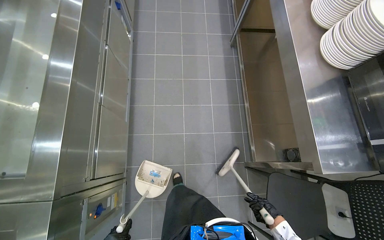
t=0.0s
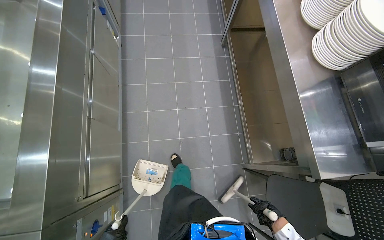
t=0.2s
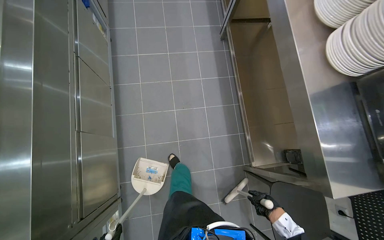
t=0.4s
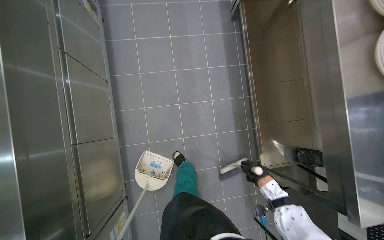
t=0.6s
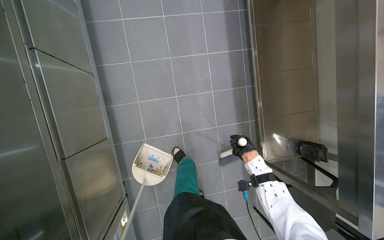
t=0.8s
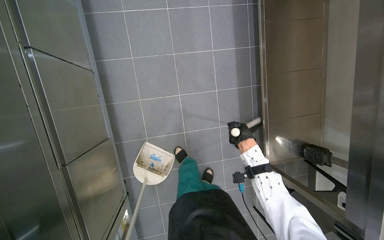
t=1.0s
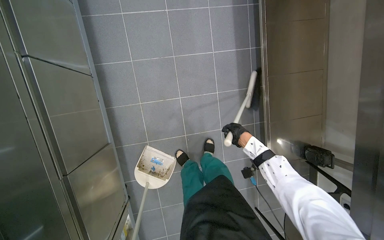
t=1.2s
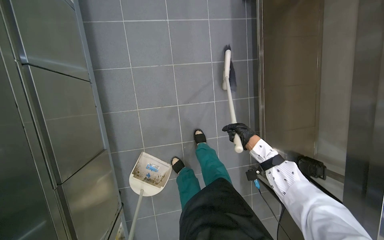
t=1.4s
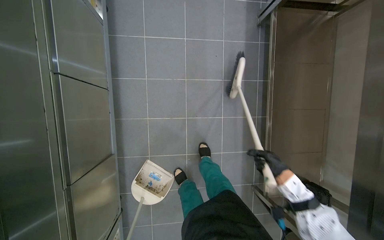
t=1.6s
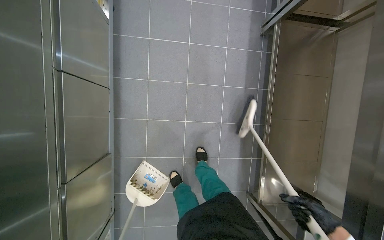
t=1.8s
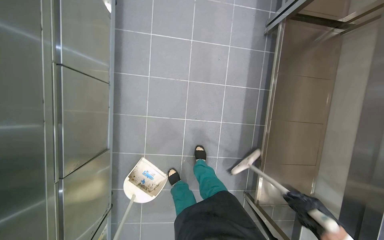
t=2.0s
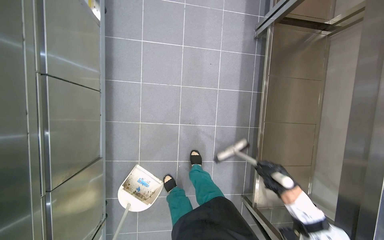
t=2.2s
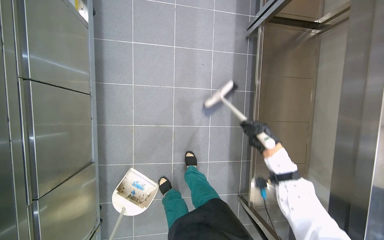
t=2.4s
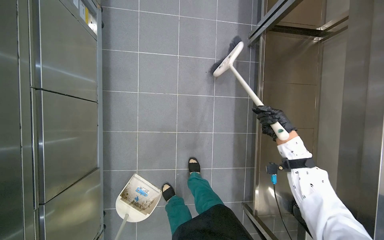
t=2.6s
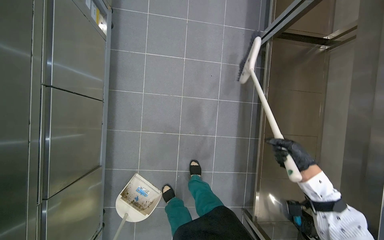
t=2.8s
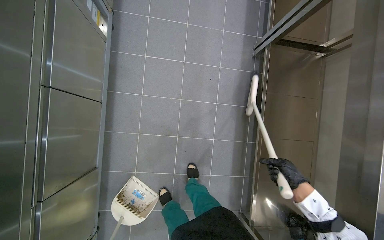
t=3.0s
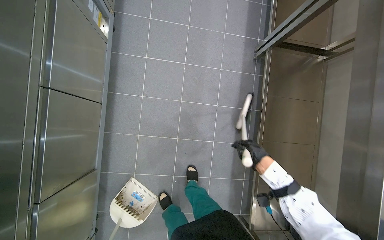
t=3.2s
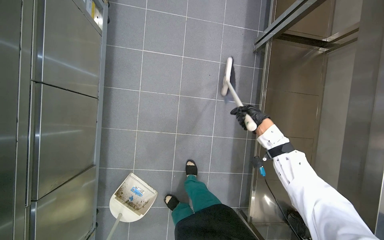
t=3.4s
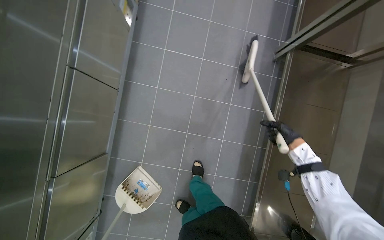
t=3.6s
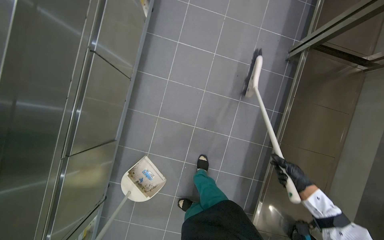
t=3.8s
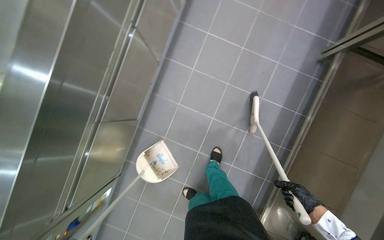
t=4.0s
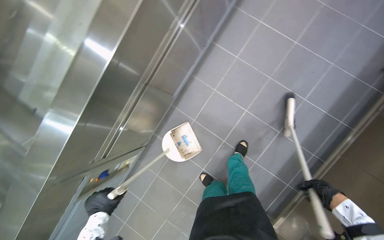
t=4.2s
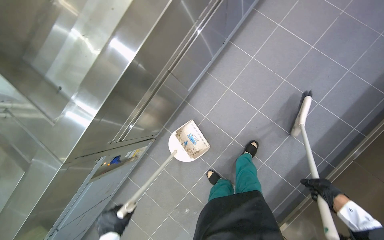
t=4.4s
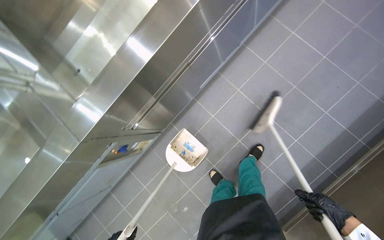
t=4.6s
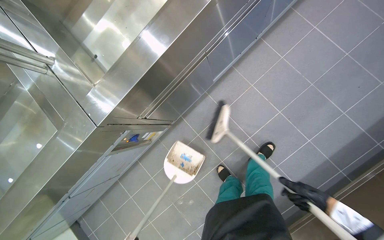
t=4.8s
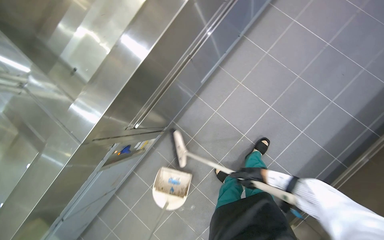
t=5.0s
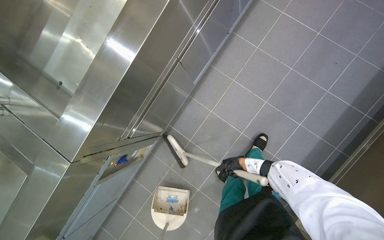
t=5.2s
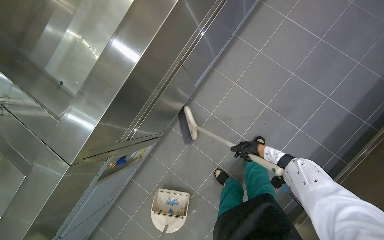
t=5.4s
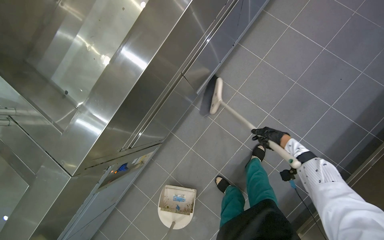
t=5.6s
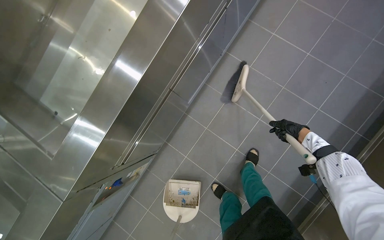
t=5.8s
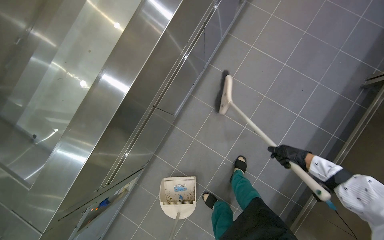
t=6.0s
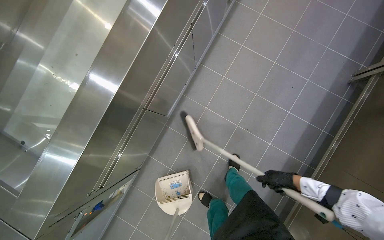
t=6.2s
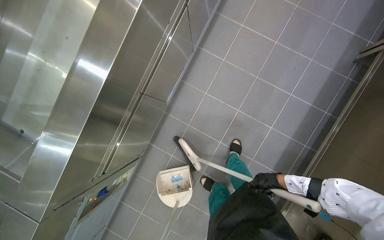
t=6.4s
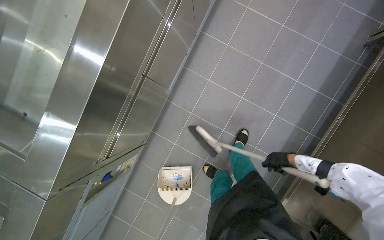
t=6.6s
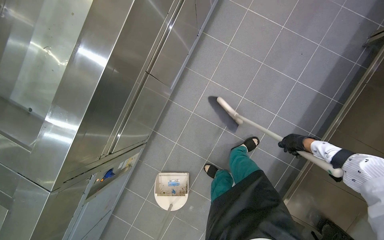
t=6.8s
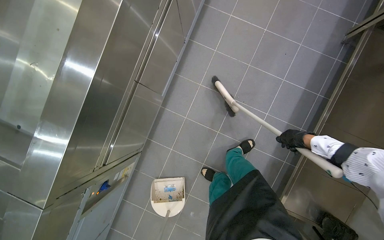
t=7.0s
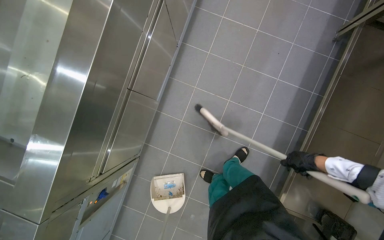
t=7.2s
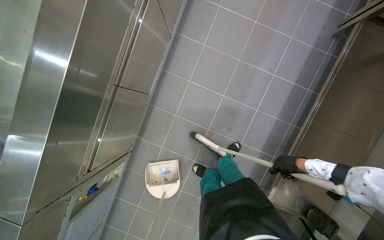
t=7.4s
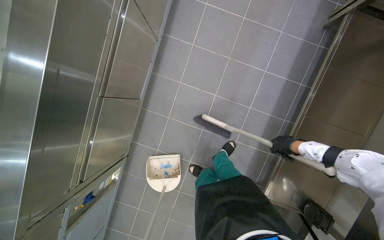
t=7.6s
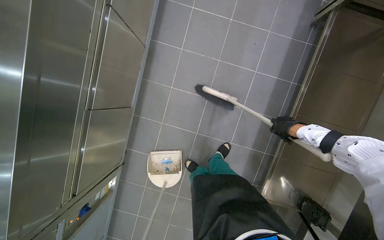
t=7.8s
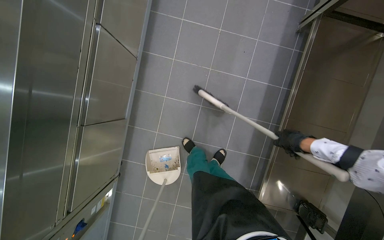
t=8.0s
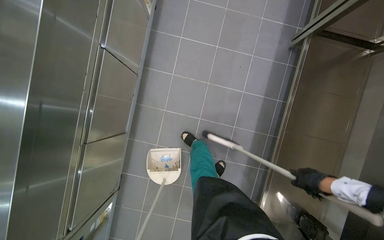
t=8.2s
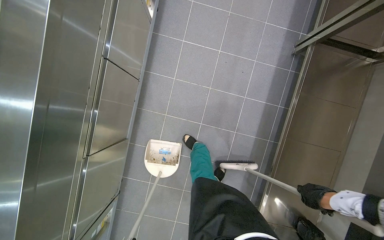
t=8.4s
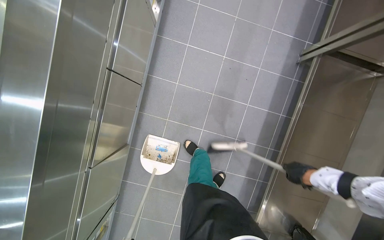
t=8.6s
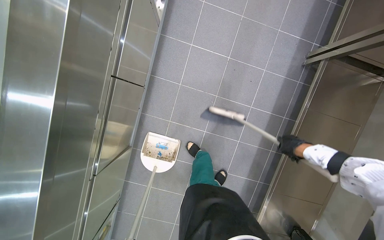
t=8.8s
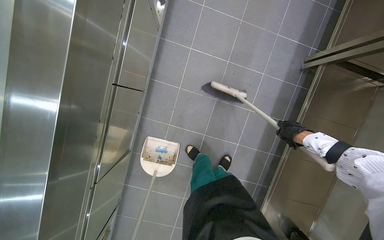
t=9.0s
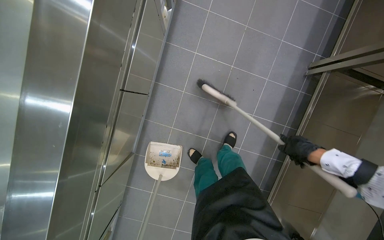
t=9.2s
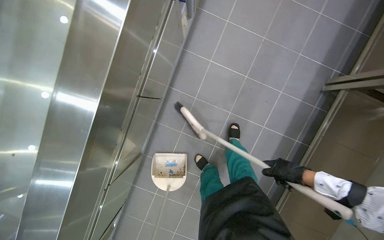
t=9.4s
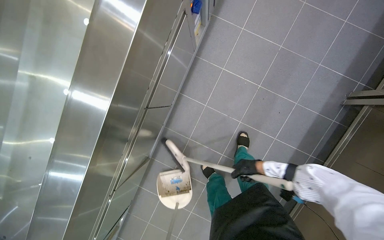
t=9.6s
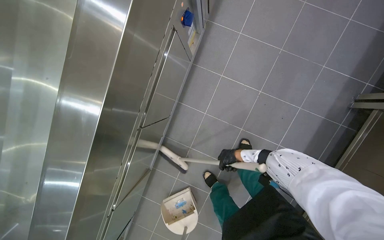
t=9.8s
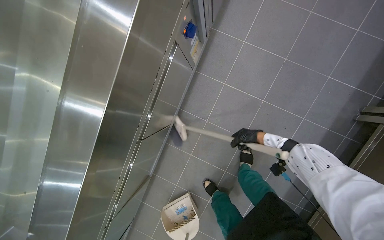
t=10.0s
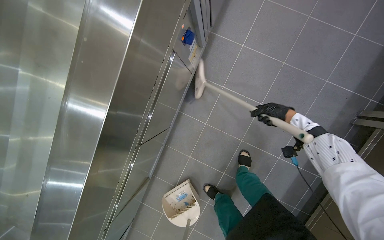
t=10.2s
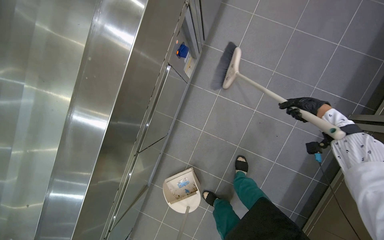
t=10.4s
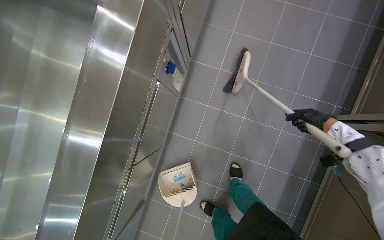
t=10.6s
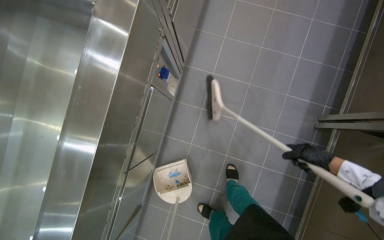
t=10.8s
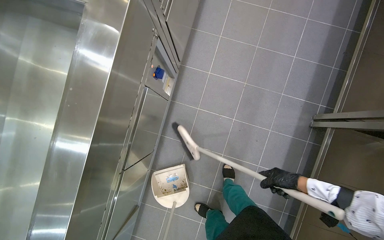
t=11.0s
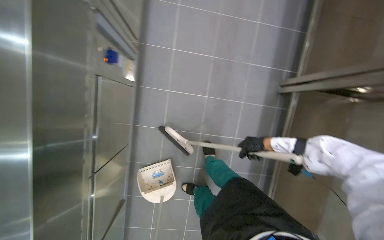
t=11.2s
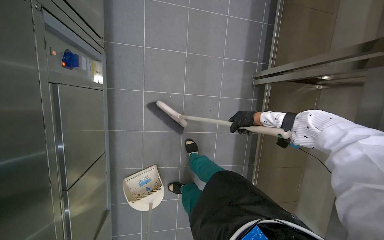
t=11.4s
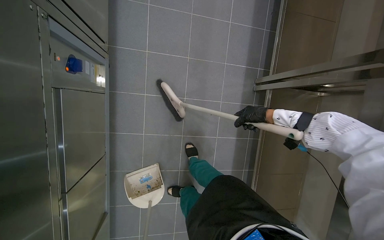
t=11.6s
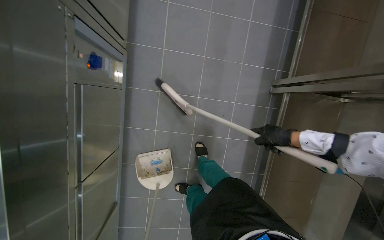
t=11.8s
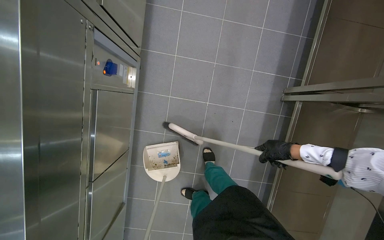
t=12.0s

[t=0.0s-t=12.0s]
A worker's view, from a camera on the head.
Job: sweeping floor.
The whole recording: Sweeping kitchen floor. The worker sweeps the kitchen floor with a broom and dustpan, moving chairs to clean underneath them.
t=0.0s to t=1.6s: The camera travels approximately 70 cm. The camera pitches downward, by approximately 20 degrees.
t=1.6s to t=3.0s: The right hand swings up and down the picture, roughly 25 cm each way, with 2 reversals.
t=3.0s to t=4.4s: The wearer looks about 40 degrees further to the left.
t=4.4s to t=6.0s: The right hand goes approximately 25 cm up the picture, and reaches some 40 cm to the left, then returns.
t=6.0s to t=7.6s: The right hand reaches some 15 cm down the picture, then returns.
t=7.6s to t=9.0s: The right hand moves up and down the picture over approximately 20 cm, changing direction 2 times.
t=9.0s to t=10.4s: The right hand is displaced up the picture by roughly 50 cm, and reaches roughly 25 cm to the left, then returns.
t=10.4s to t=12.0s: The right hand moves down the picture, some 20 cm.

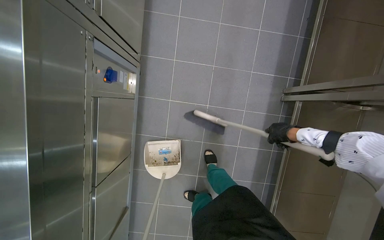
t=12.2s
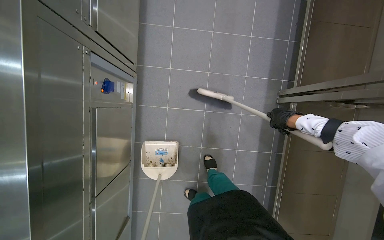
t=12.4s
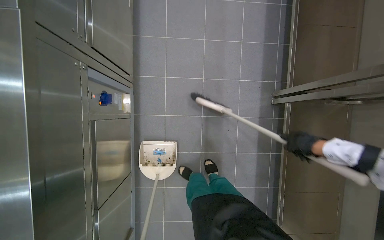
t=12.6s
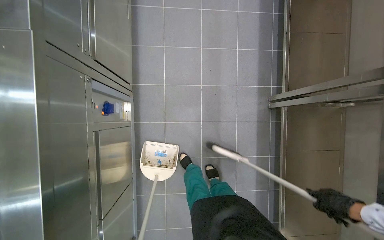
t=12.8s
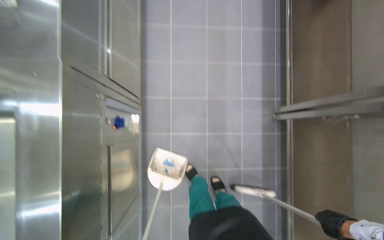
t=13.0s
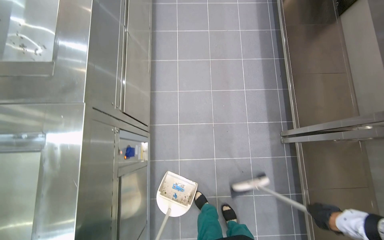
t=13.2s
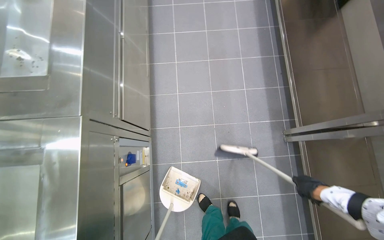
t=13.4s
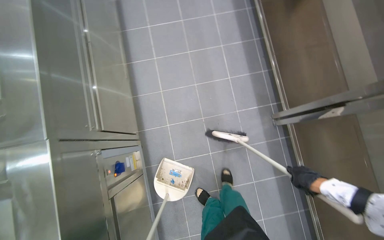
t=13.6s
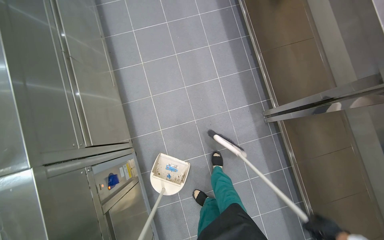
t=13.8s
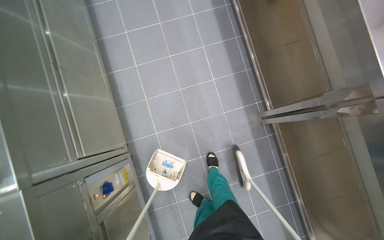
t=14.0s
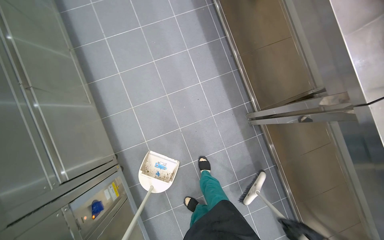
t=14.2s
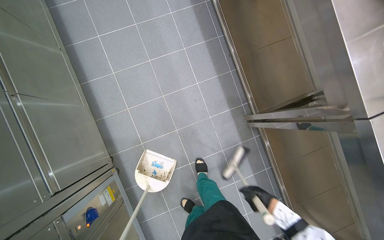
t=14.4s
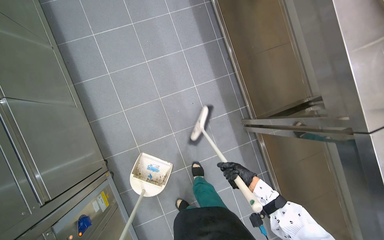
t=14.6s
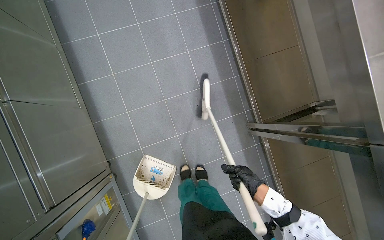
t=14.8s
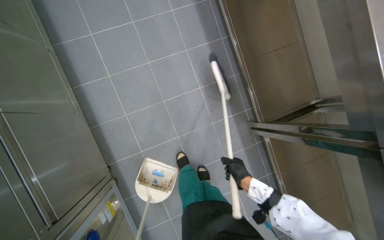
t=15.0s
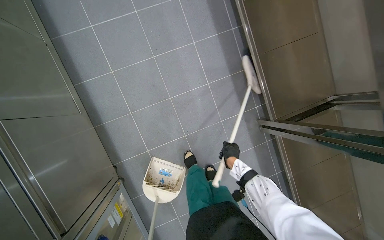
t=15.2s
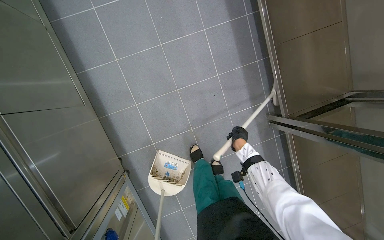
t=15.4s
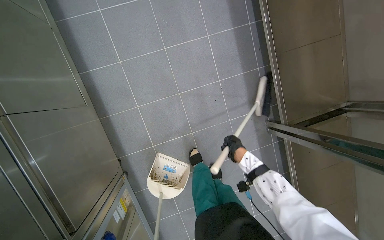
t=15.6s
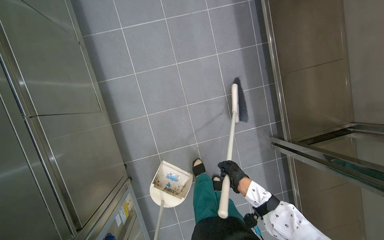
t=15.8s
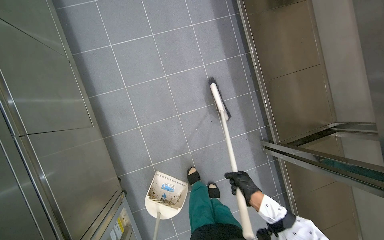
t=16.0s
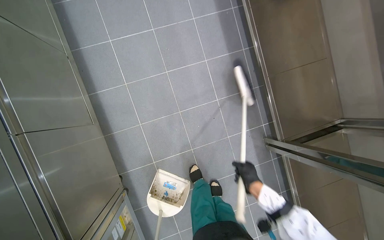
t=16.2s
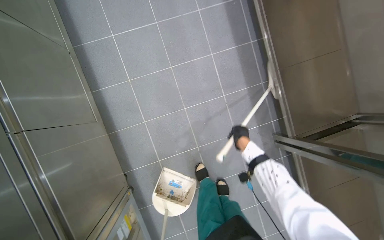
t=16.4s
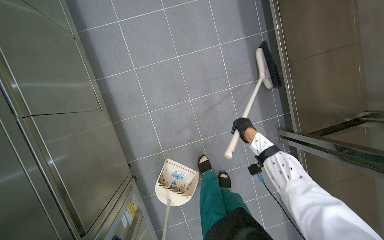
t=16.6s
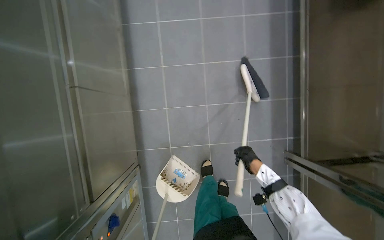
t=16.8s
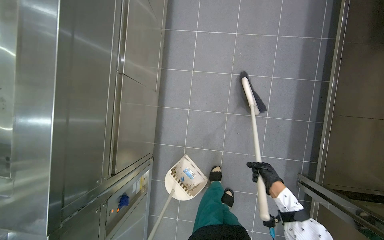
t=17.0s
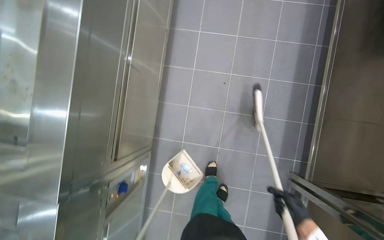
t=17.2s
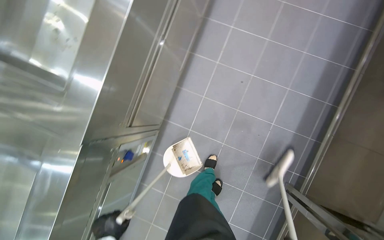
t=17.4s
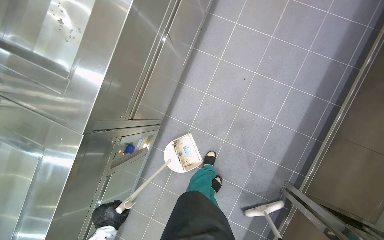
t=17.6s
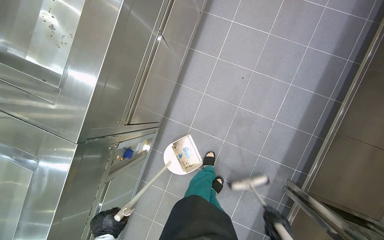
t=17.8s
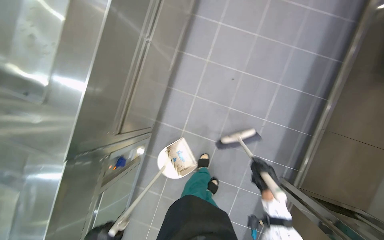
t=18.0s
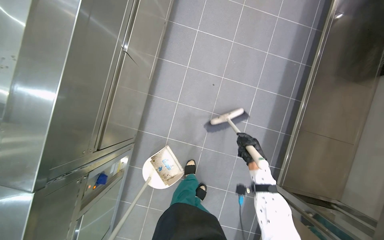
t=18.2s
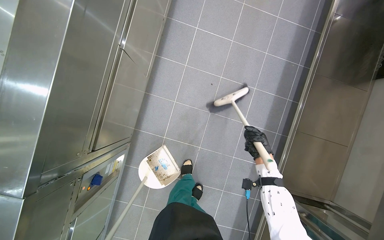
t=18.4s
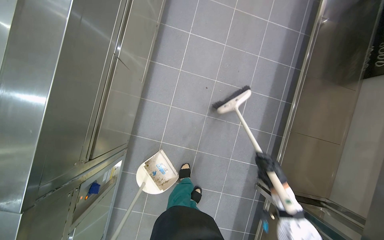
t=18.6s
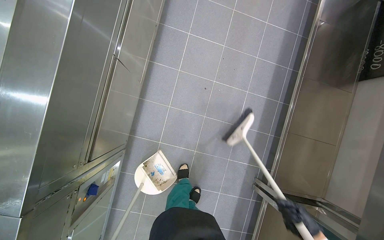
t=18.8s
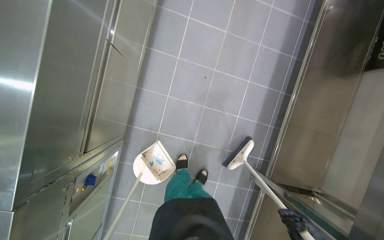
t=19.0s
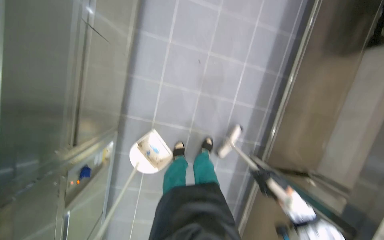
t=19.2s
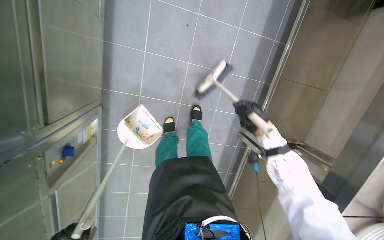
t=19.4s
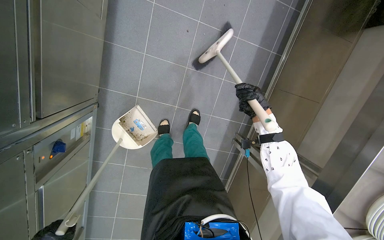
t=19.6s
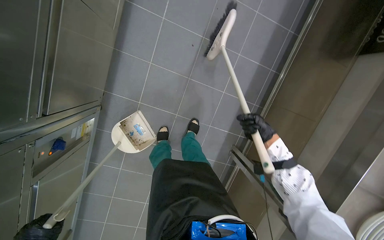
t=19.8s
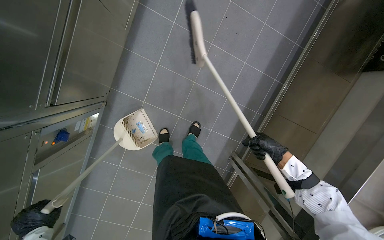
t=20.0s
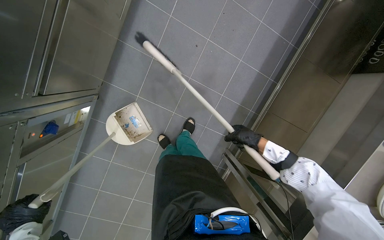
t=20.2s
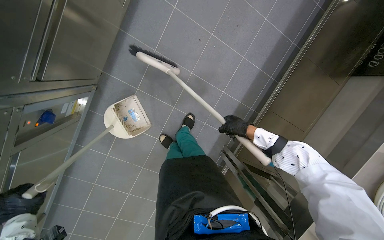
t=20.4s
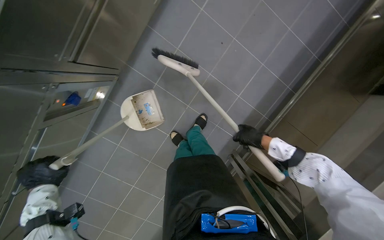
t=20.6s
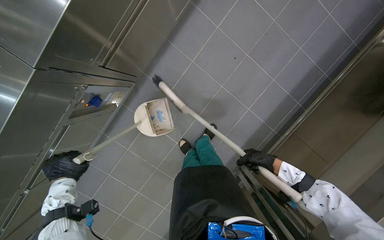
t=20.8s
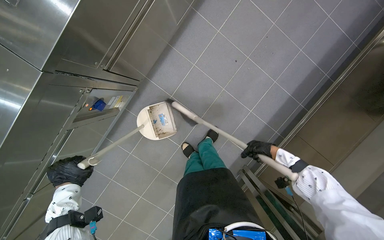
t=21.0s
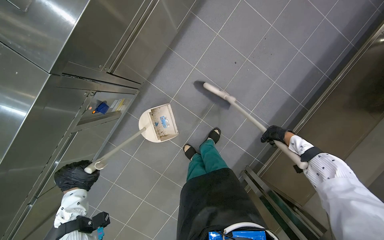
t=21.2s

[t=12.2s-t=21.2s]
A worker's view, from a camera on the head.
Job: sweeping floor.
The whole recording: Sweeping kitchen floor. The worker sweeps the kitchen floor with a broom and dustpan, moving chairs to clean underneath them.
t=12.2s to t=13.8s: The view tilts about 15 degrees upward. The right hand goes up and down the picture, approximately 30 cm each way, reversing 2 times.
t=15.2s to t=16.6s: The right hand shifts some 15 cm up the picture.
t=16.6s to t=18.2s: The scene turns about 30 degrees clockwise in the picture.
t=18.2s to t=19.8s: The view tilts some 15 degrees downward.
